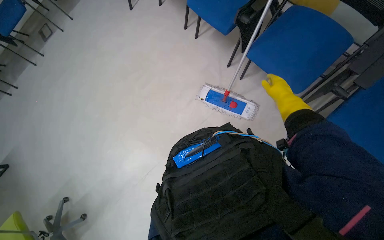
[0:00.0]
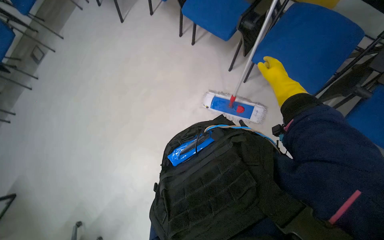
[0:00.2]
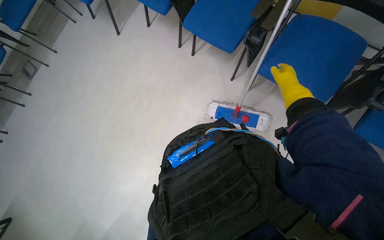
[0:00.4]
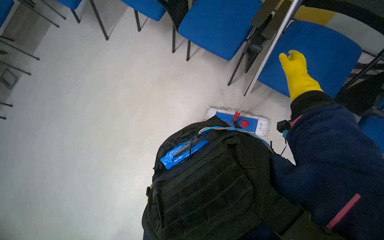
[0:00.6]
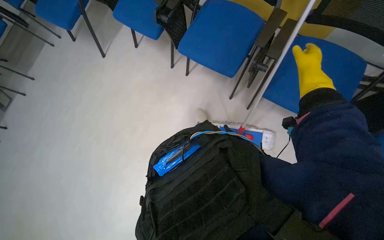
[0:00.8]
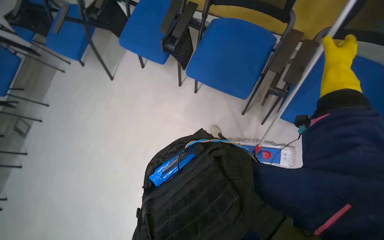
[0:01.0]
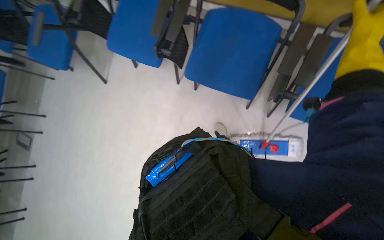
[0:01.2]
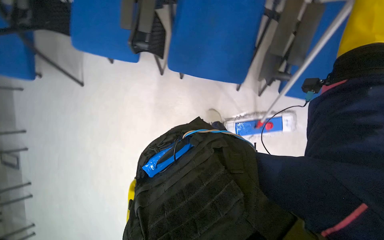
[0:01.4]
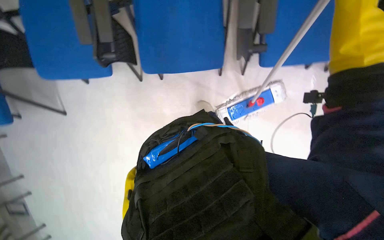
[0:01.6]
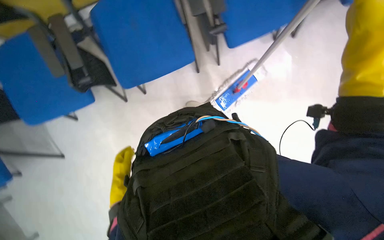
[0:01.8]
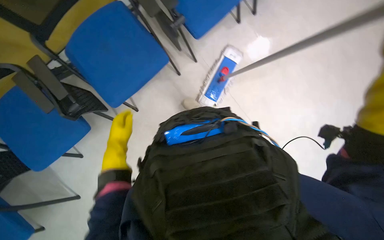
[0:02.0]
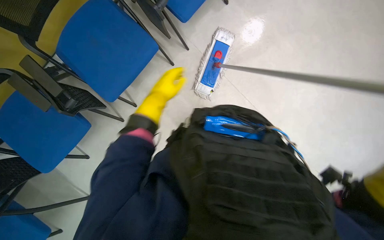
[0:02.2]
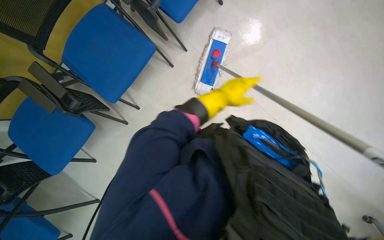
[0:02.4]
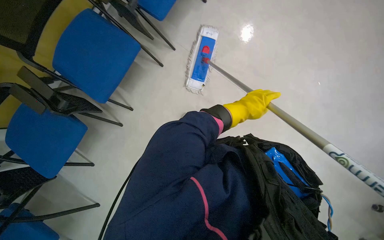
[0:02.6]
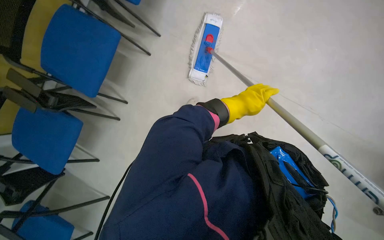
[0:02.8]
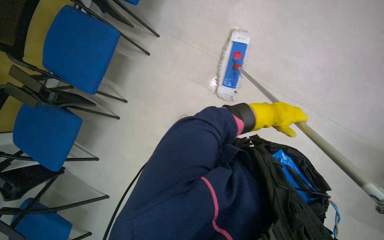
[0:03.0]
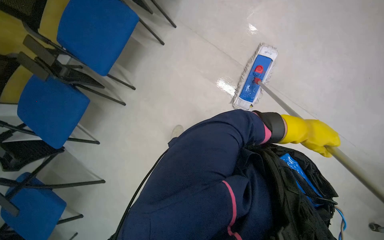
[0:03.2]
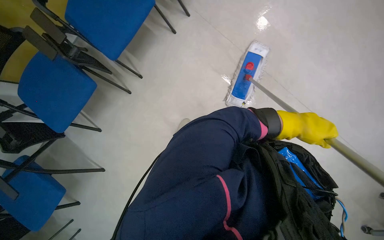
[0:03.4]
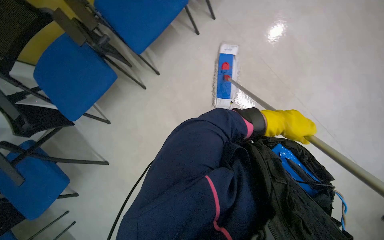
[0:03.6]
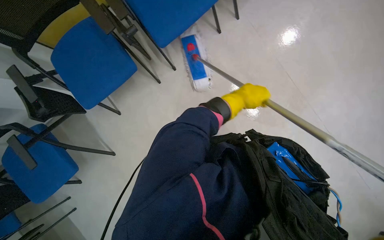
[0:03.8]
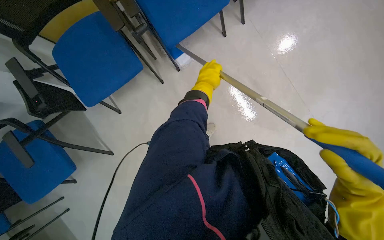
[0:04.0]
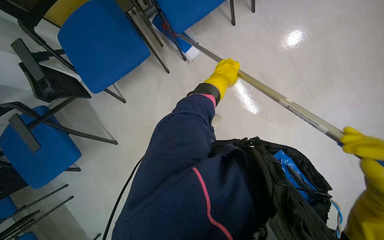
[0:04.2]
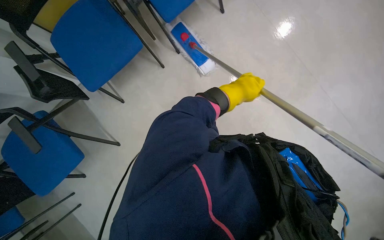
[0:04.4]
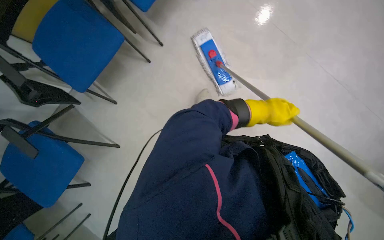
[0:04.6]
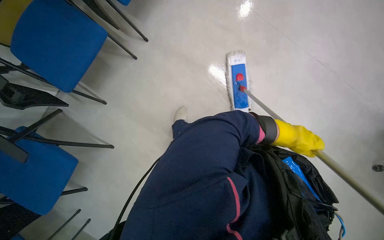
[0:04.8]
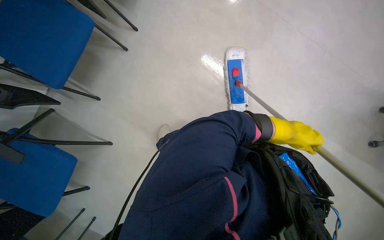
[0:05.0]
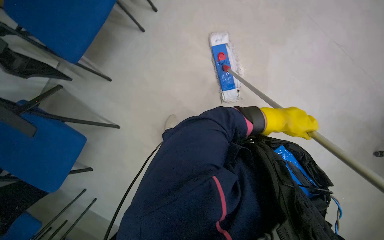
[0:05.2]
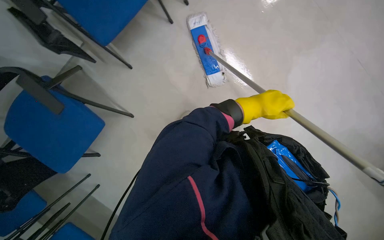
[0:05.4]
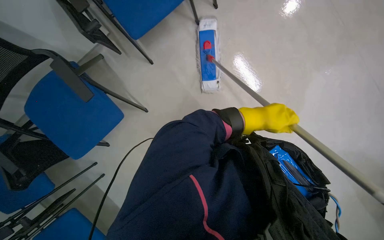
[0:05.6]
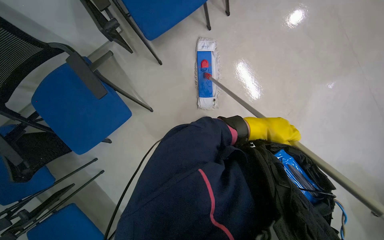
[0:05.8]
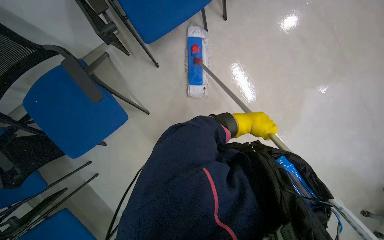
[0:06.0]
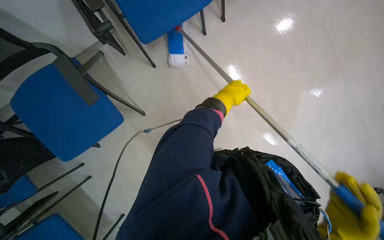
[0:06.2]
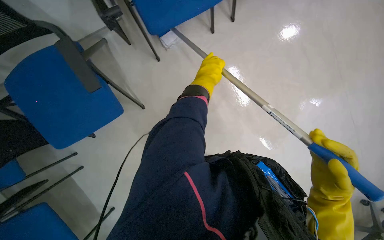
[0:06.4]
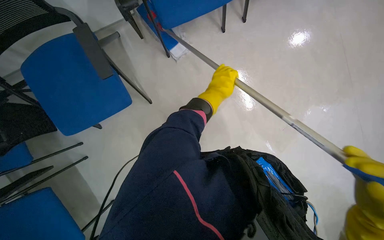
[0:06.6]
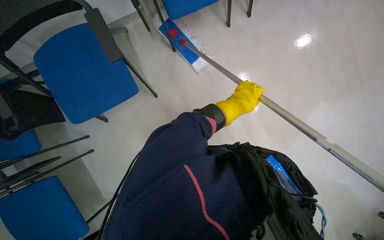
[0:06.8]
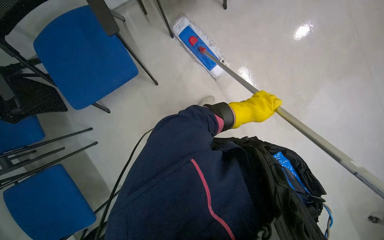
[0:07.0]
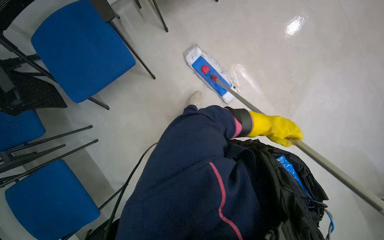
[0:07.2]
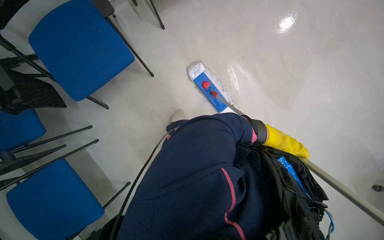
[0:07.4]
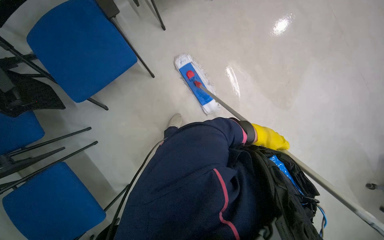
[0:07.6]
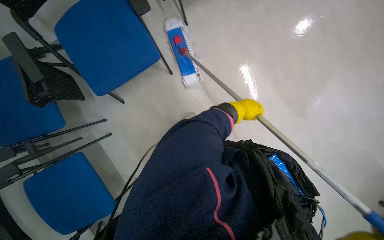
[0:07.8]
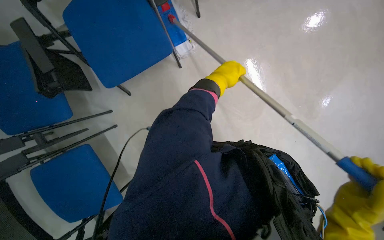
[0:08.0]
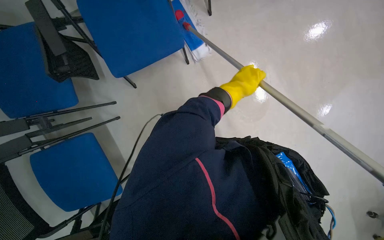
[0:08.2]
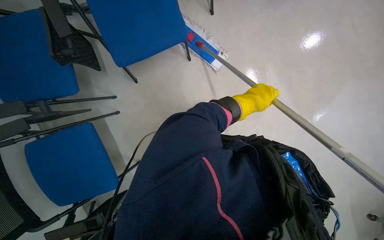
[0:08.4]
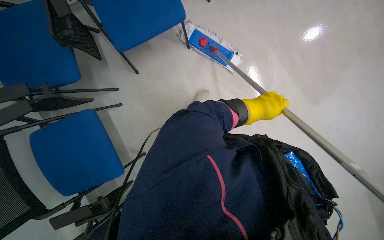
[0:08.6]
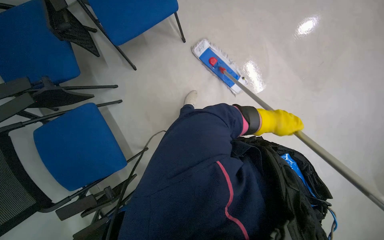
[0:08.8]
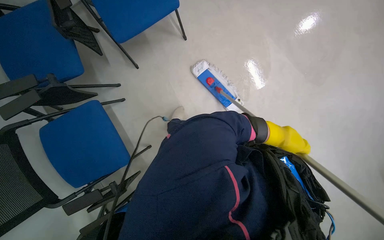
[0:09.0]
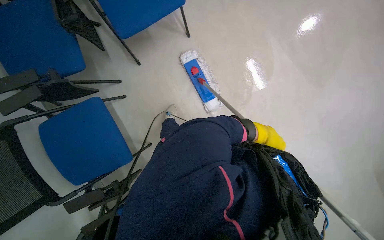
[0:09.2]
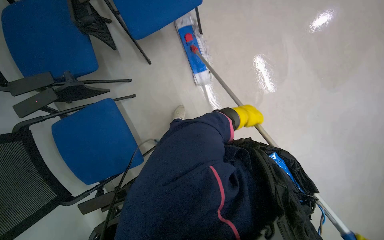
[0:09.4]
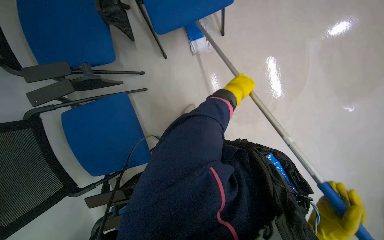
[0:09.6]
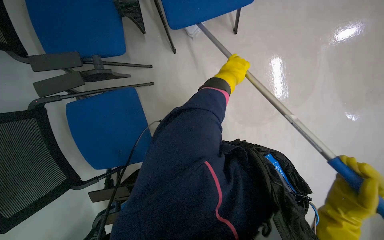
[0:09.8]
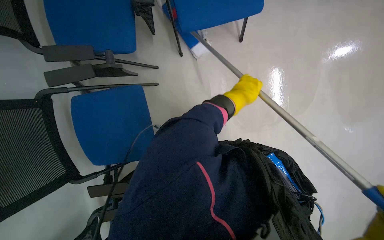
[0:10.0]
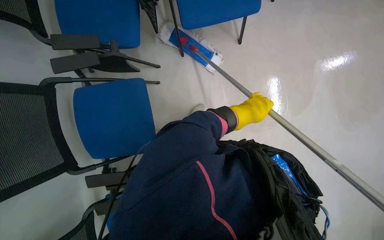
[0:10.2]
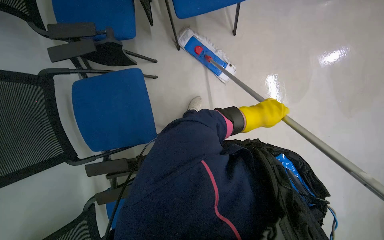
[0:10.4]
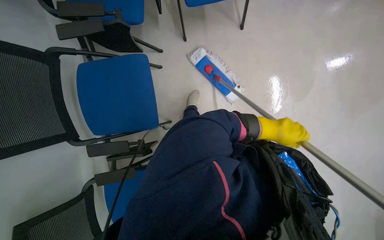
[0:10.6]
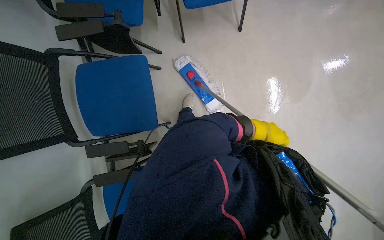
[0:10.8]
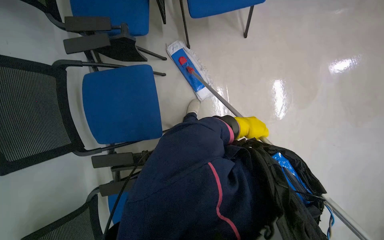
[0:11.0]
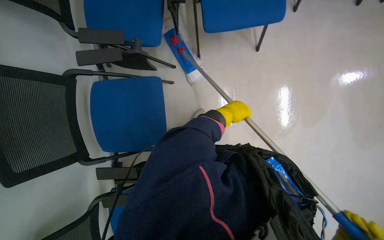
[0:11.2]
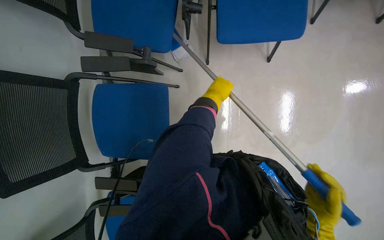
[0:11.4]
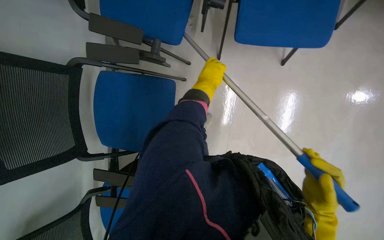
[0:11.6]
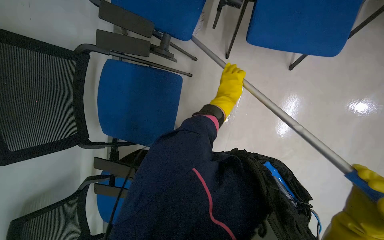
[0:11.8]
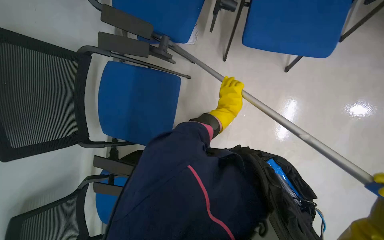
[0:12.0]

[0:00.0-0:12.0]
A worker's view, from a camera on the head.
Job: mopping floor.
The whole recording: Mopping floor and moving chairs. The worker mops the floor and moves chairs to clear the area for cleaning.
0:00.0 to 0:01.6: The head travels some 80 cm. The scene turns about 50 degrees counterclockwise in the picture.
0:01.6 to 0:03.0: The camera travels about 50 cm. Everything in view rotates approximately 50 degrees counterclockwise.
0:03.0 to 0:04.4: The left hand goes left and right, approximately 30 cm each way, reversing 2 times.
0:04.4 to 0:06.0: The left hand heads farther from the camera, covering roughly 15 cm, and travels to the right and back again, some 25 cm each way.
0:06.0 to 0:07.6: The left hand moves roughly 10 cm to the right and comes back.
0:07.6 to 0:09.0: The head travels about 50 cm.
0:09.0 to 0:10.4: The left hand moves to the left and up the picture, roughly 40 cm.
0:10.4 to 0:12.0: The left hand swings left and right, roughly 25 cm each way, with 2 reversals.

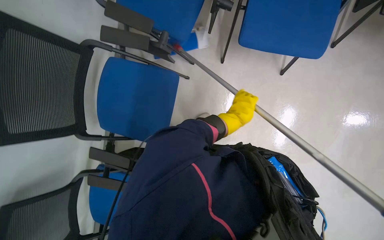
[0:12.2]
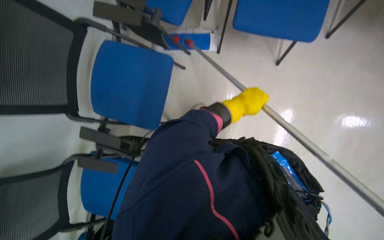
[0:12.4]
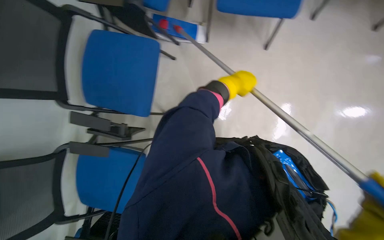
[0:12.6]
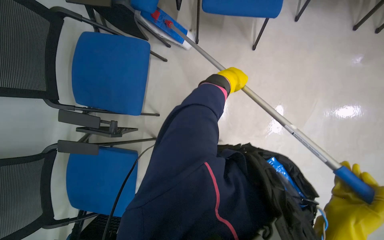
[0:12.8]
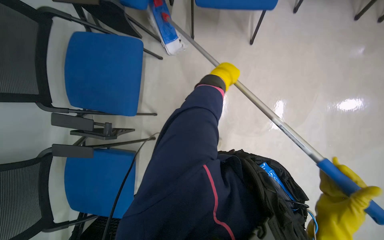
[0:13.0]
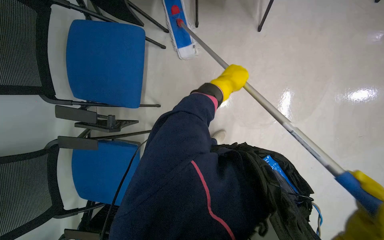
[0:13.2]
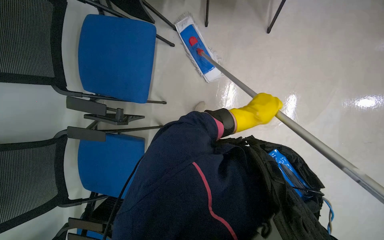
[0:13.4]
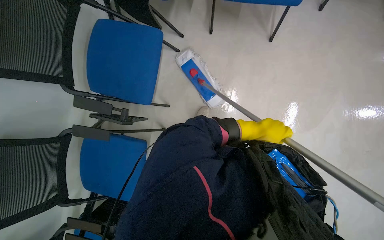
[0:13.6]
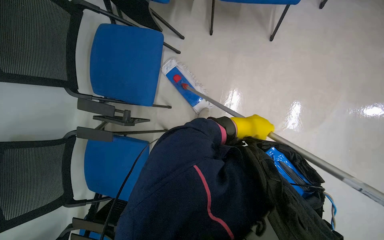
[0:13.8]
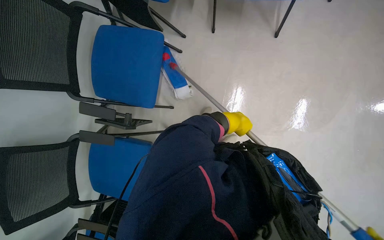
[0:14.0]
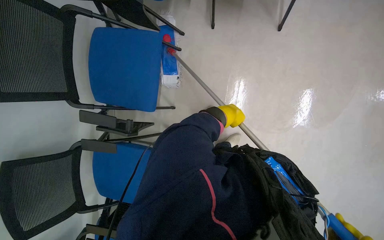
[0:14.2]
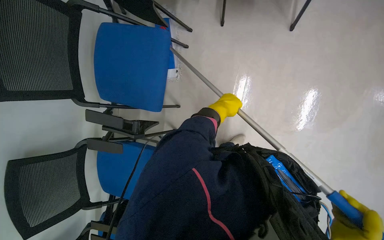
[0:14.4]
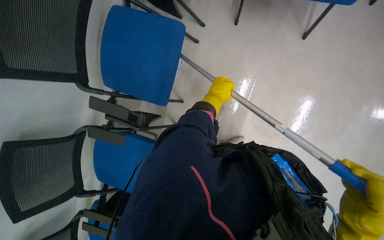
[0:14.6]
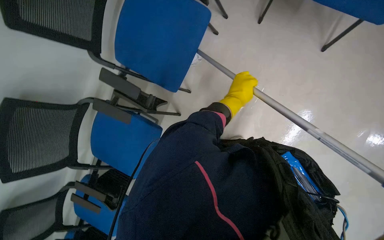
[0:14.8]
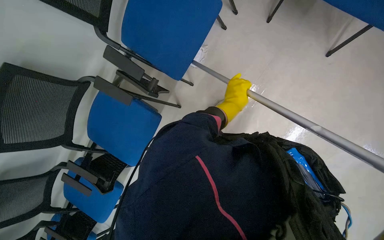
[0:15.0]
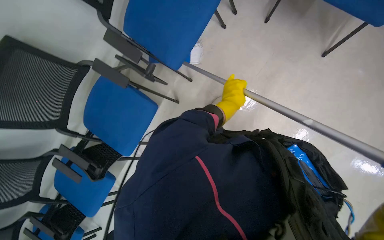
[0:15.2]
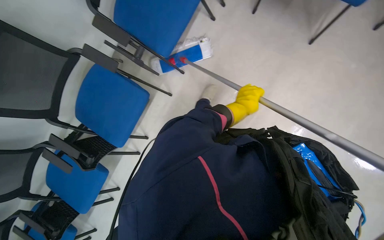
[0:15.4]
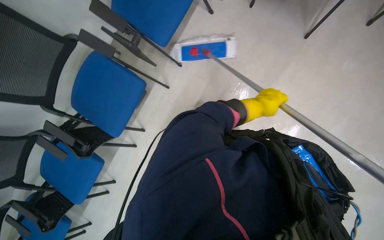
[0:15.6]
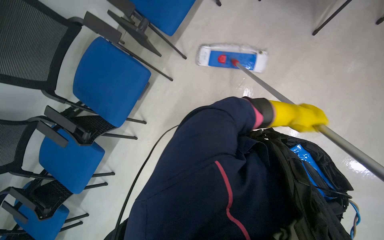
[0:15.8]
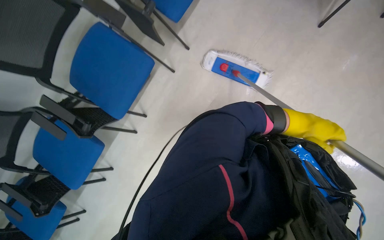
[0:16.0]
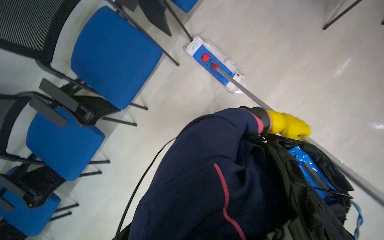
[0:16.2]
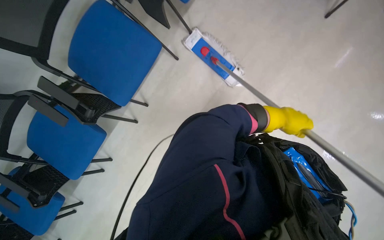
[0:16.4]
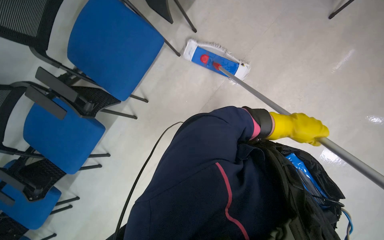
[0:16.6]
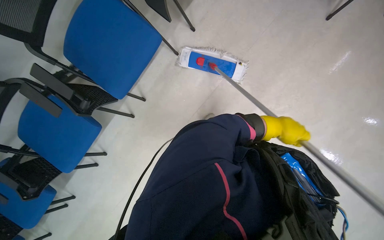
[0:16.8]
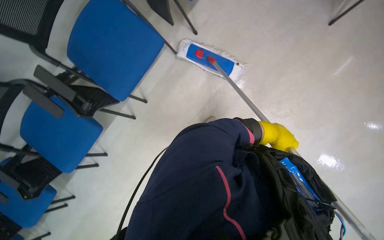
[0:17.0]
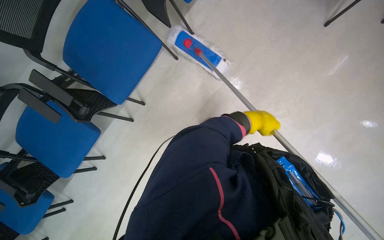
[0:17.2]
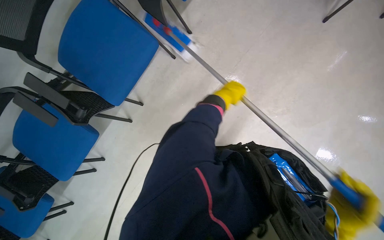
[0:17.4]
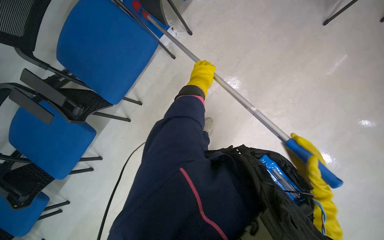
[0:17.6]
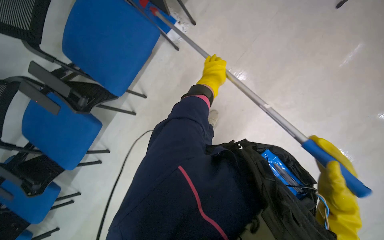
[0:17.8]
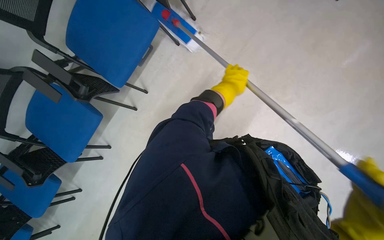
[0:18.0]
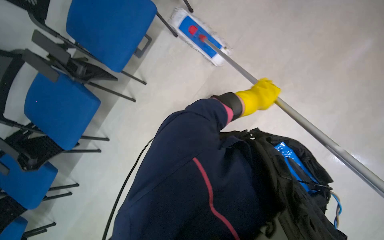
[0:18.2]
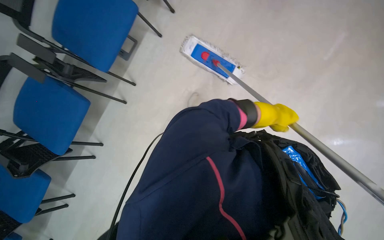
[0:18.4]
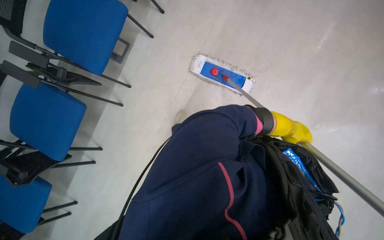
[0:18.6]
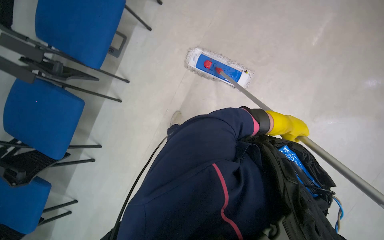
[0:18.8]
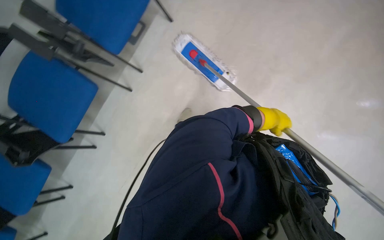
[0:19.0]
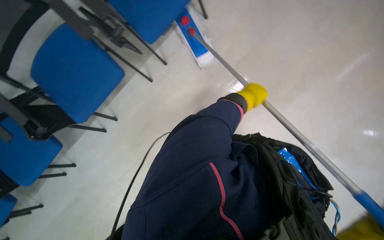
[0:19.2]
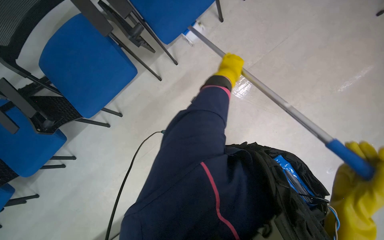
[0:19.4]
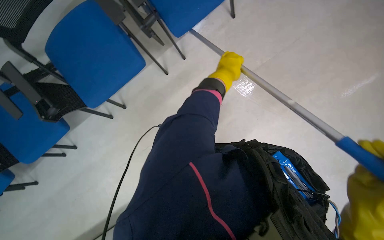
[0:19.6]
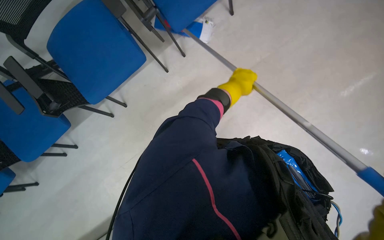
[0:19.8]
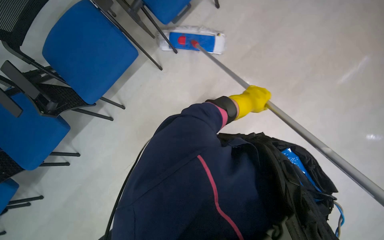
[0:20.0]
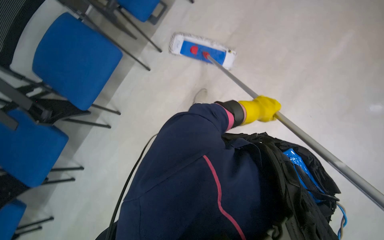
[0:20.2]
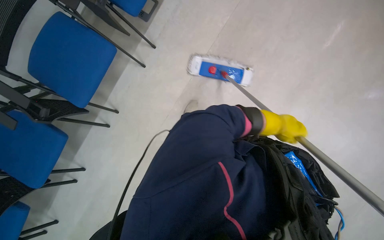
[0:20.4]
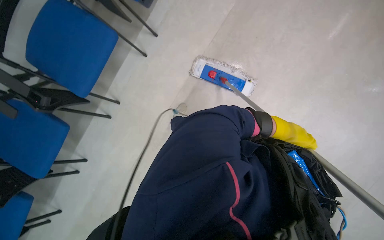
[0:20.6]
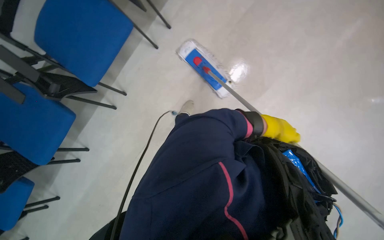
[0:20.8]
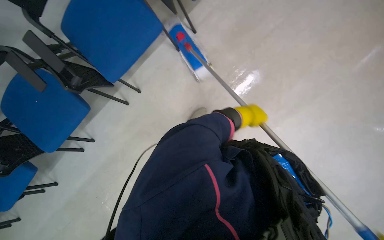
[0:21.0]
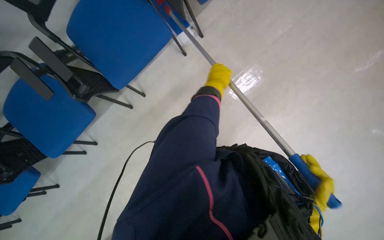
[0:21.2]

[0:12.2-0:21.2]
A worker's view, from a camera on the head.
Job: mopping floor.
The whole recording: Mopping floor and moving chairs. The worker mops the floor and moves chairs to clear the area for cleaning.
0:15.2 to 0:16.6: The left hand goes about 35 cm down the picture.
0:18.2 to 0:19.8: The left hand reaches about 30 cm to the right, then returns.
0:19.8 to 0:21.2: The left hand goes to the right and returns, approximately 35 cm each way.
